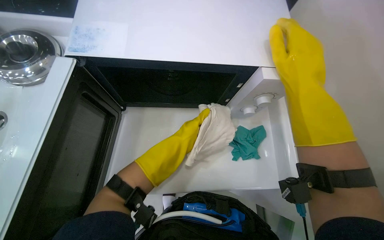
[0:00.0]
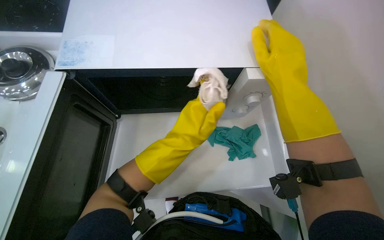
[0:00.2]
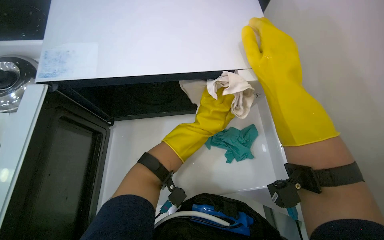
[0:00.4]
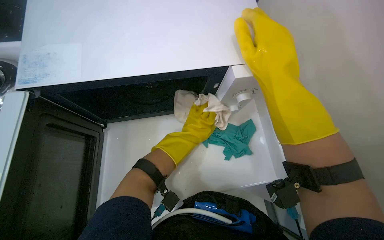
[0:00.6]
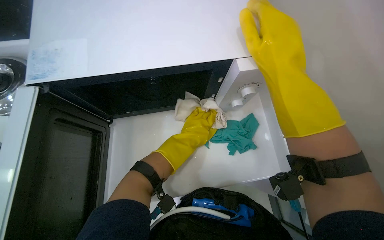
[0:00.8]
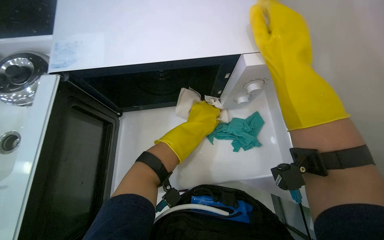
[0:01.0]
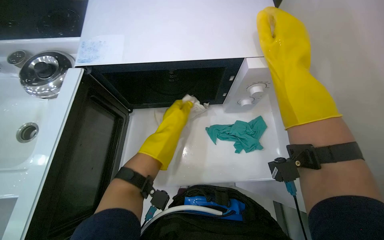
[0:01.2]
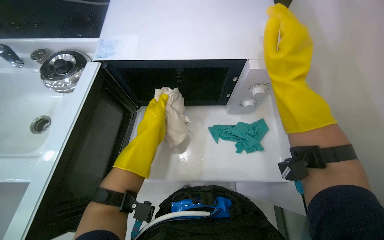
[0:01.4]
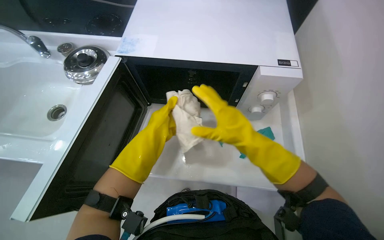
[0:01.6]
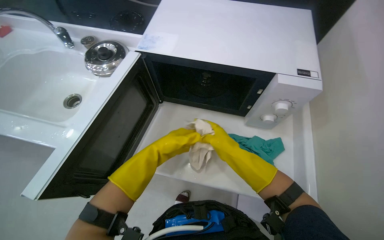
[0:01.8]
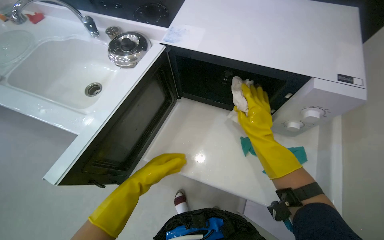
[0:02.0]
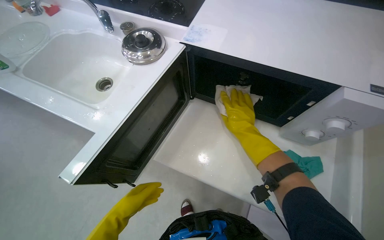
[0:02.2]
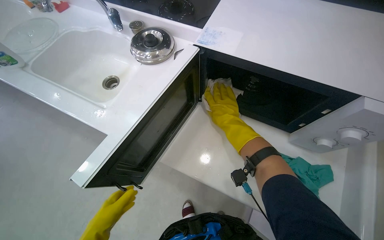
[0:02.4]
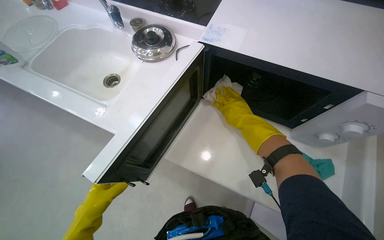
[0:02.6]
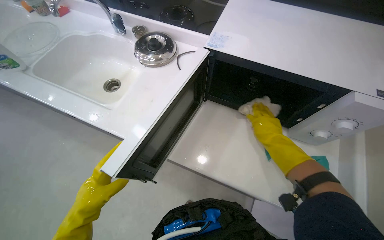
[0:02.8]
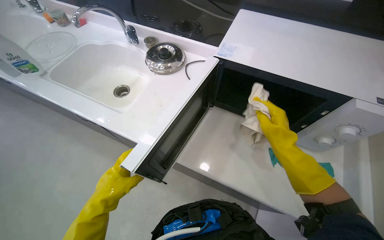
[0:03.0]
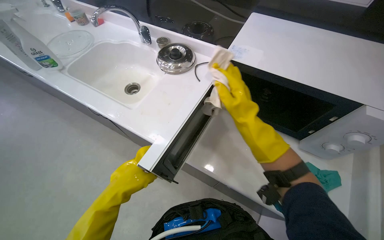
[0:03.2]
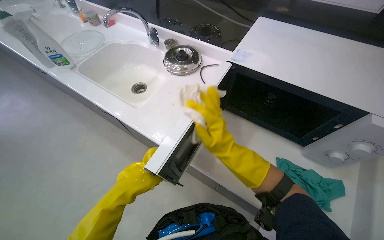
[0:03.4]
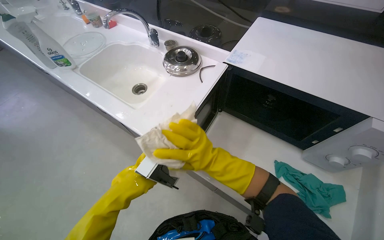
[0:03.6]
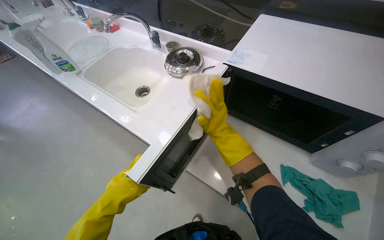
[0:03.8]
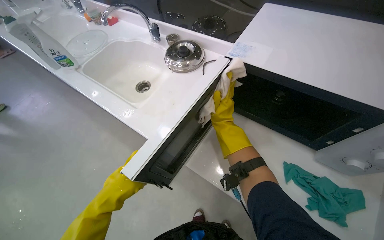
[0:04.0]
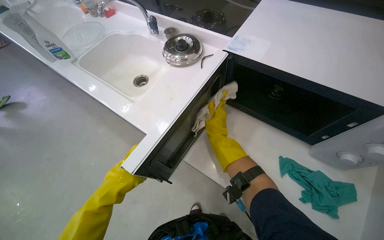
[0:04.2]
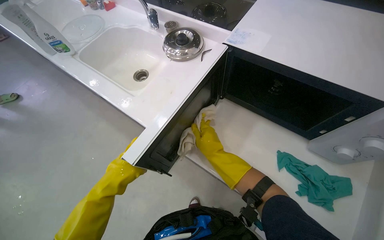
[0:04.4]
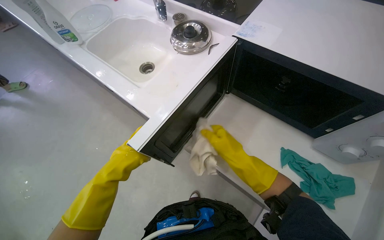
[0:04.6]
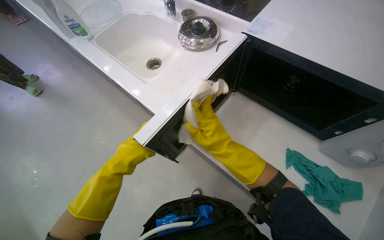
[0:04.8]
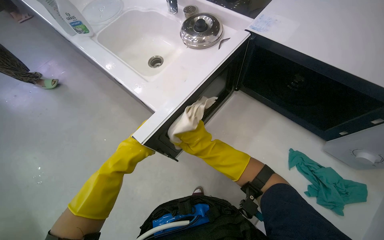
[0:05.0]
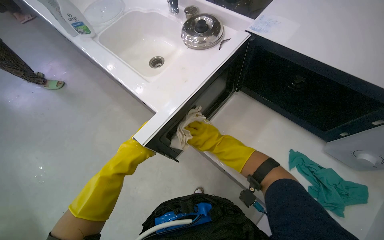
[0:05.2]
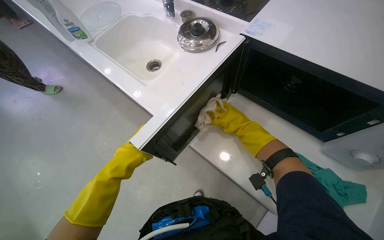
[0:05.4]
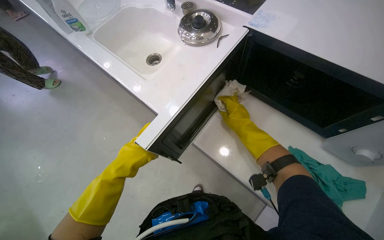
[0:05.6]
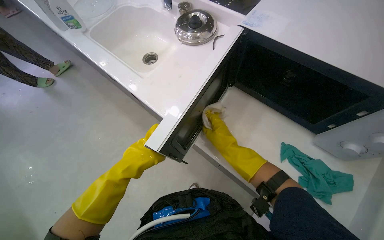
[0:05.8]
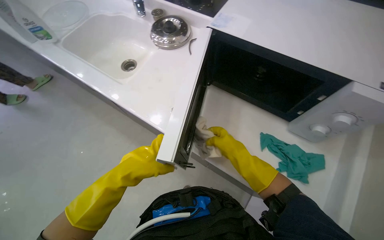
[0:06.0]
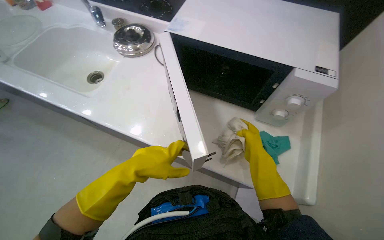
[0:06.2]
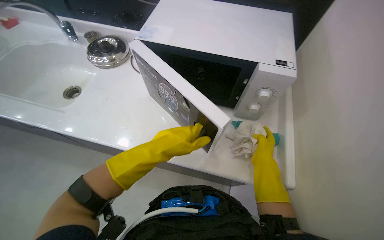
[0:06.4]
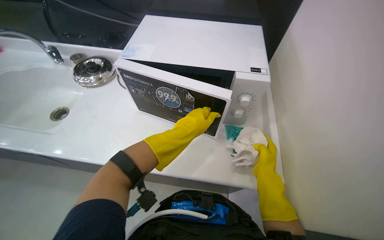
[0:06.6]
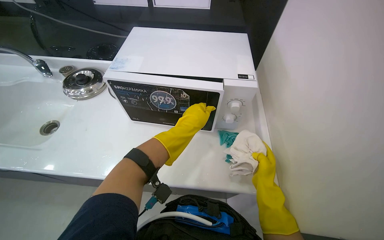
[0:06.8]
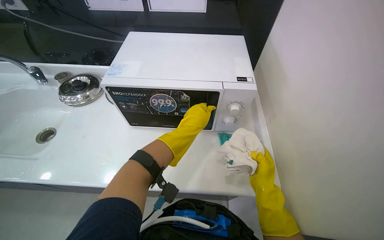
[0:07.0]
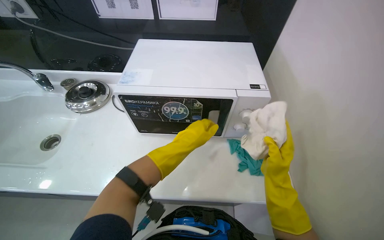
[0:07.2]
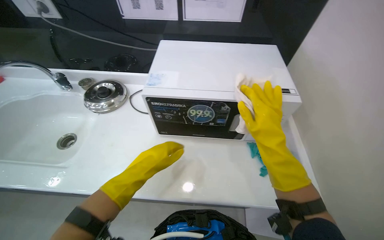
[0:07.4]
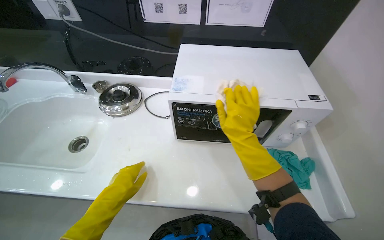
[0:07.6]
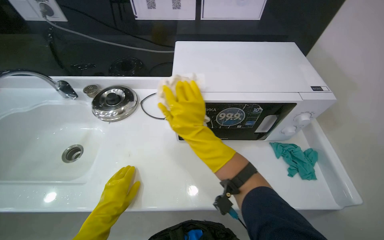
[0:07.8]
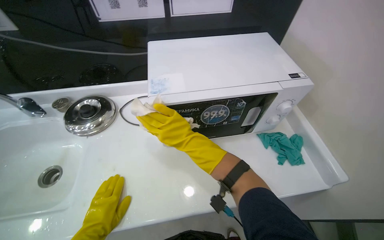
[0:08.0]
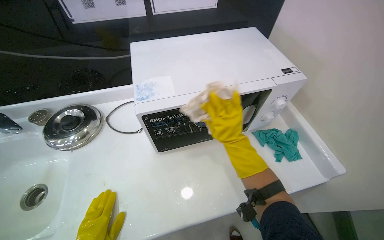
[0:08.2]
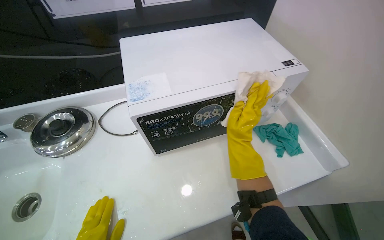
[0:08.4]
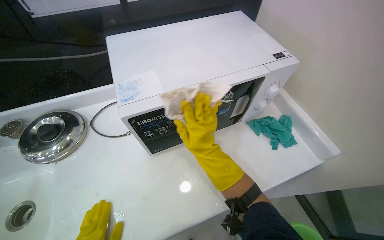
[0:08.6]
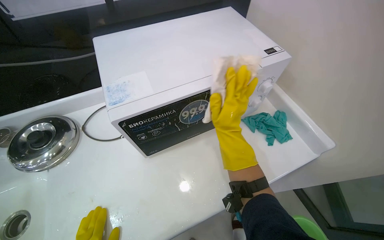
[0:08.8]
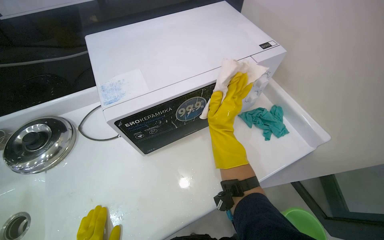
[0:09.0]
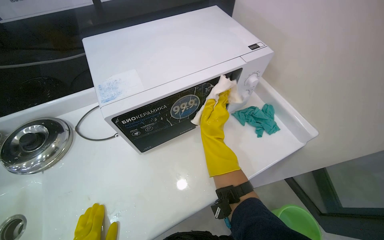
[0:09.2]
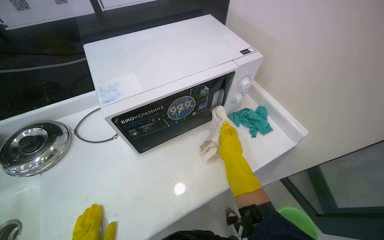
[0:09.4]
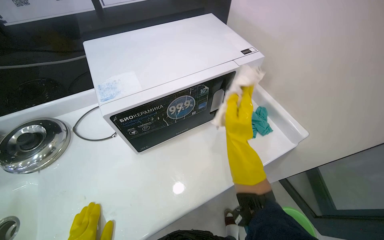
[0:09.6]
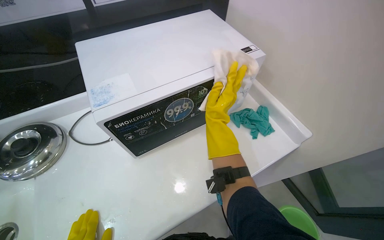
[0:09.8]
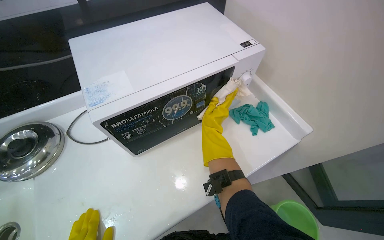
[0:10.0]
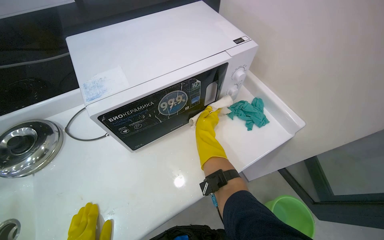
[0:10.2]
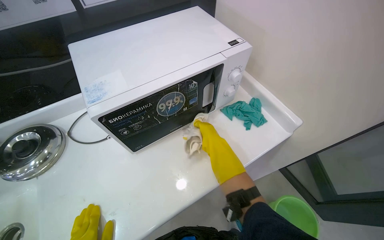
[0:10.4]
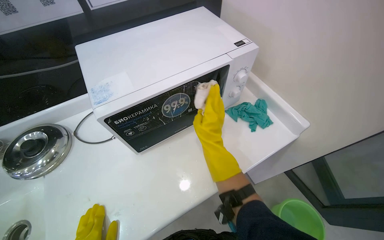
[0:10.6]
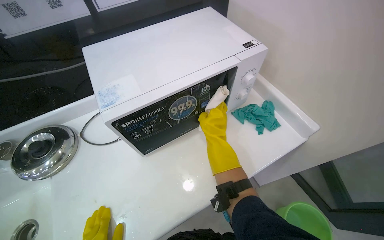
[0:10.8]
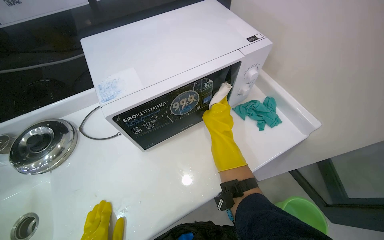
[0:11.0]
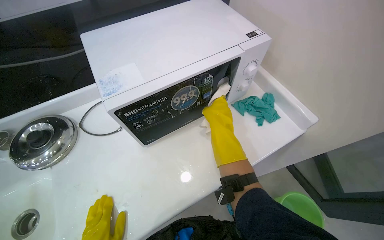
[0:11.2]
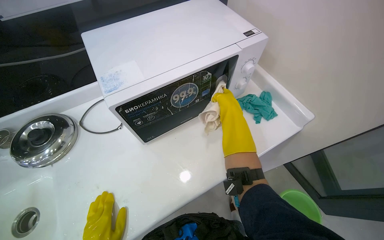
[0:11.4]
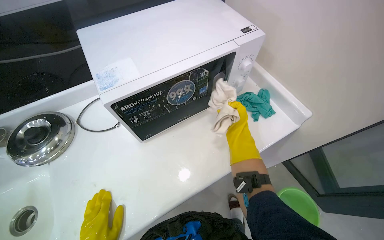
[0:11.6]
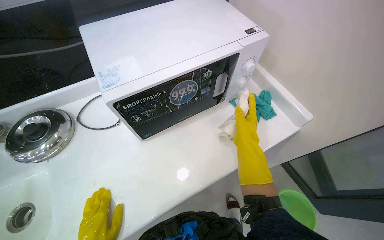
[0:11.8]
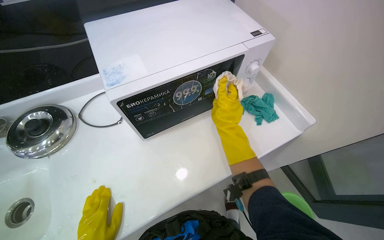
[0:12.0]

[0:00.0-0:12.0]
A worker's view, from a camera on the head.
Job: cleaning kitchen.
The whole recording: Cleaning microwave exterior. The worker cleans the exterior surfaces of the microwave with a white cloth.
0:00.0 to 0:01.6: The left hand travels to the left by approximately 10 cm. Meanwhile the right hand heads down the picture, covering roughly 15 cm.
0:01.6 to 0:03.0: The left hand moves to the left and down the picture, some 35 cm.
0:03.0 to 0:04.4: The right hand moves to the left and farther from the camera, roughly 15 cm.
0:04.4 to 0:06.0: The right hand heads to the right, covering approximately 10 cm, and goes farther from the camera and returns, roughly 10 cm each way, while the left hand moves nearer to the camera and to the right, about 15 cm.
0:06.0 to 0:07.6: The wearer looks approximately 30 degrees further to the right. The view tips upward by approximately 15 degrees.
0:07.6 to 0:09.0: The head rotates some 30 degrees to the right. The right hand swings left and right, some 15 cm each way, with 2 reversals.
0:09.0 to 0:10.4: The right hand swings up and down the picture, some 10 cm each way, with 2 reversals.

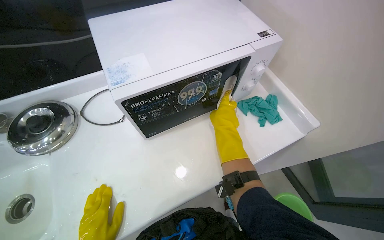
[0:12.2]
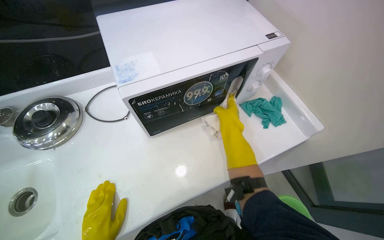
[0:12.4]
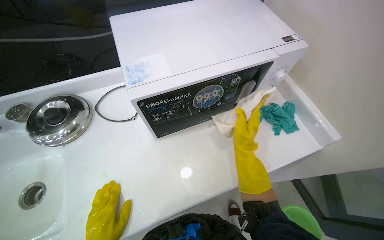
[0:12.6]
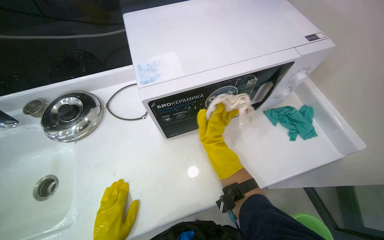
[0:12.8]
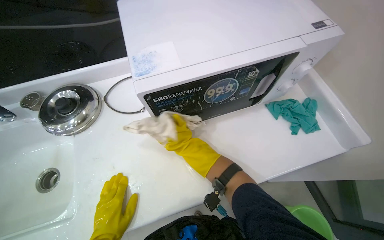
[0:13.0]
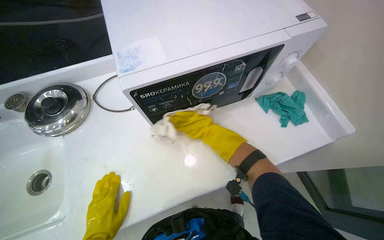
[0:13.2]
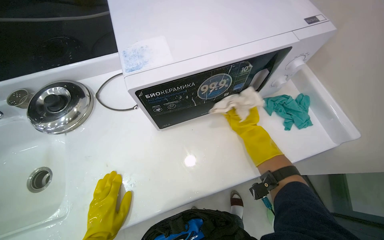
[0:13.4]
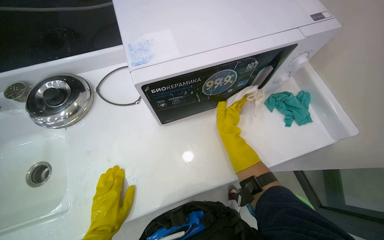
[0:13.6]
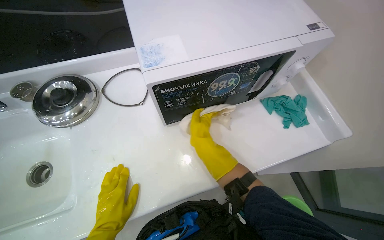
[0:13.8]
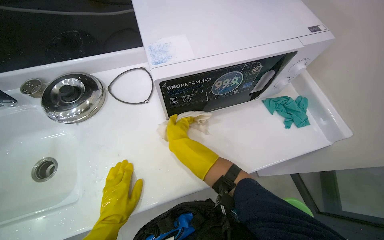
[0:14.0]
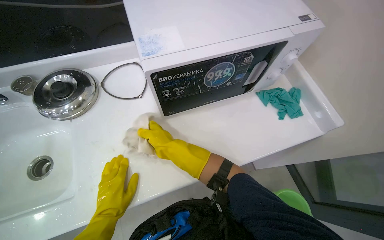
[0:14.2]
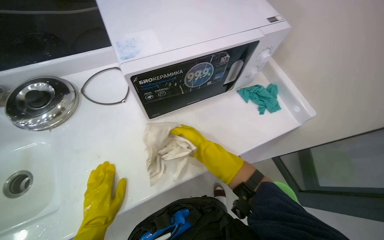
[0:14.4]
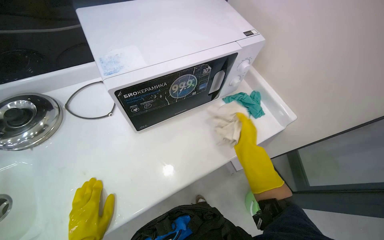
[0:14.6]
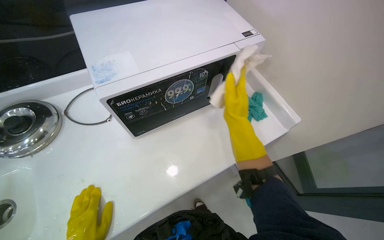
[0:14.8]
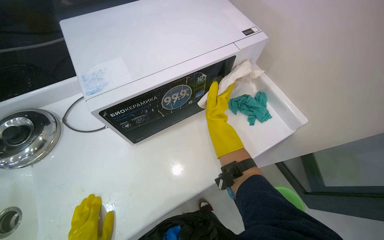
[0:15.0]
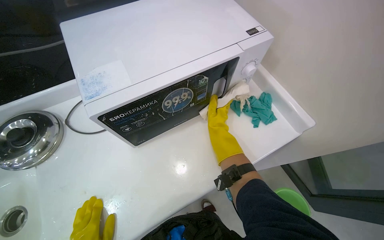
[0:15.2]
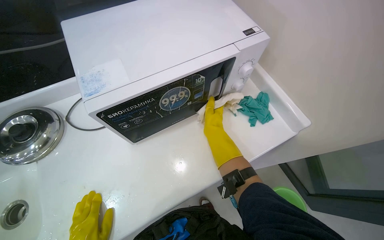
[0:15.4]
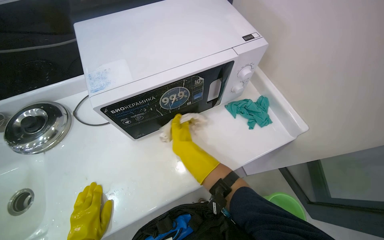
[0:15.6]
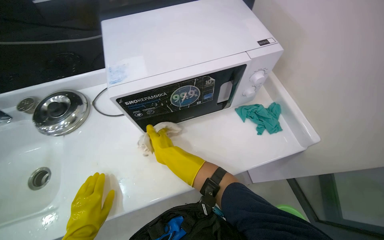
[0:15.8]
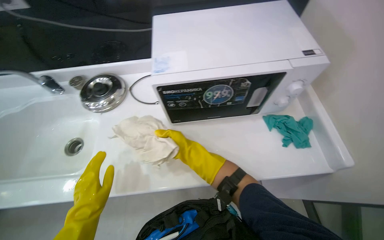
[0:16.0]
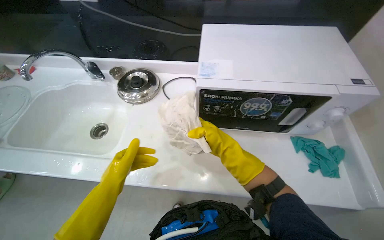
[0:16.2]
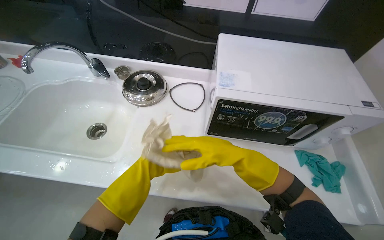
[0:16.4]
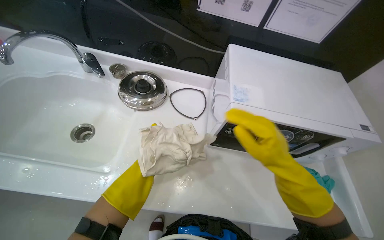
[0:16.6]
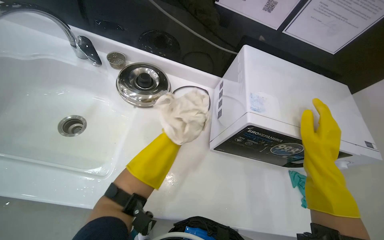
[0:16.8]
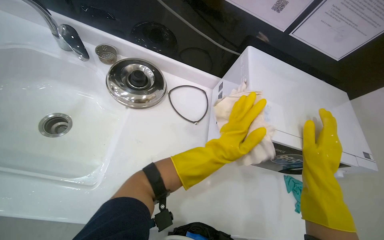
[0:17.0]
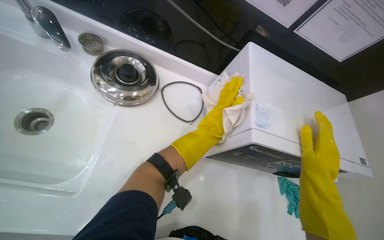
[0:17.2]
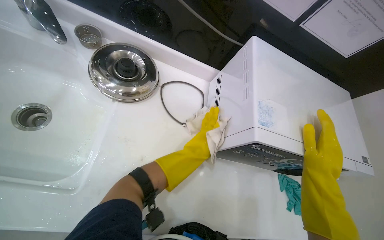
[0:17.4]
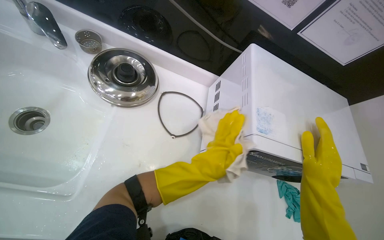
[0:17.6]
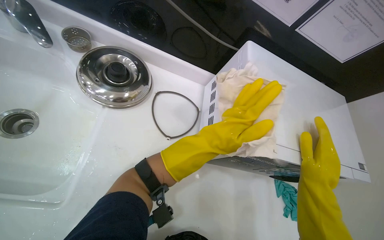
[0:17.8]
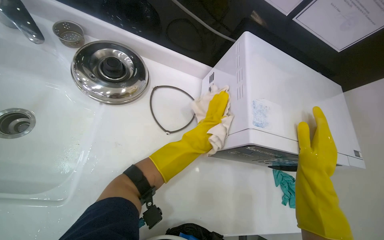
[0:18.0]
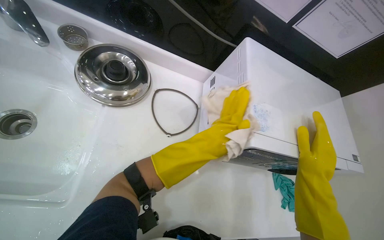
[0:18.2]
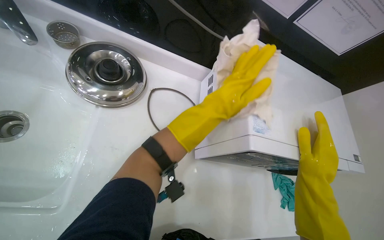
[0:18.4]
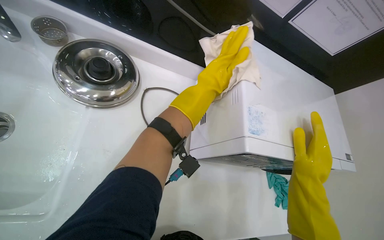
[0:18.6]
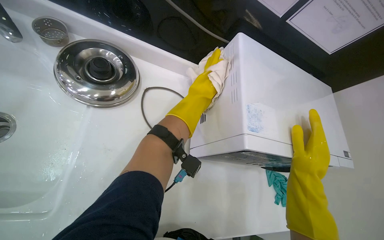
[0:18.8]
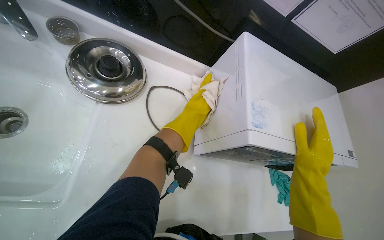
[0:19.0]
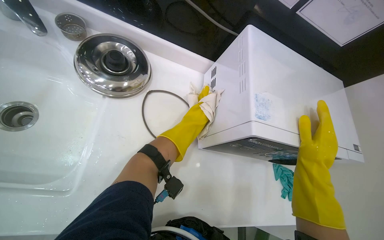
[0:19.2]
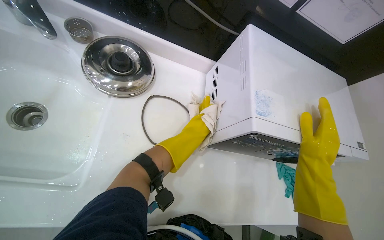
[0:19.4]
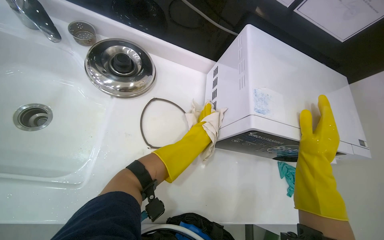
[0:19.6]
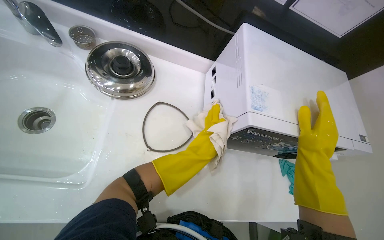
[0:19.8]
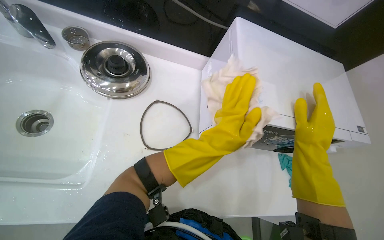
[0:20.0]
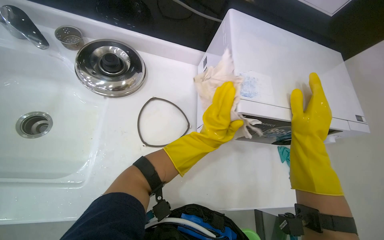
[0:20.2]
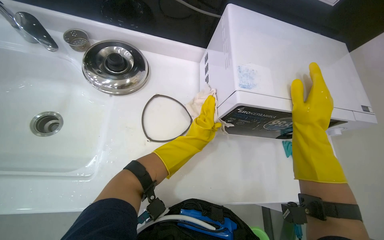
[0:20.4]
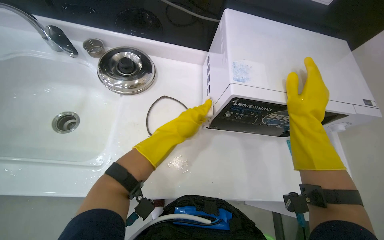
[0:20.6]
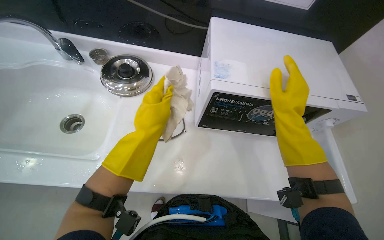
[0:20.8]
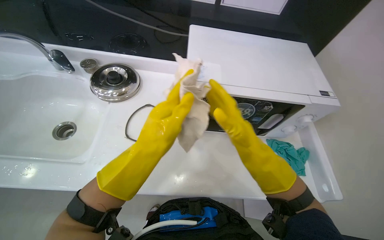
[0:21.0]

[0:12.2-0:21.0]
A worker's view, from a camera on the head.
Job: cleaning kitchen.
The whole recording: Cleaning microwave exterior. The worker cleans the exterior surfaces of the microwave with a white cloth.
0:12.2 to 0:13.6: The right hand goes left and right, some 20 cm each way, reversing 2 times.
0:13.6 to 0:15.2: The right hand swings left and right, about 25 cm each way, with 2 reversals.
0:15.2 to 0:16.6: Everything in view rotates some 40 degrees clockwise. The right hand heads nearer to the camera, covering about 25 cm.
0:16.6 to 0:18.0: The camera pitches downward, by approximately 10 degrees. The right hand shifts some 10 cm to the right.
0:19.6 to 0:21.0: The left hand moves nearer and farther over some 25 cm, changing direction 2 times.
